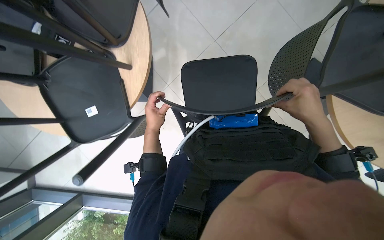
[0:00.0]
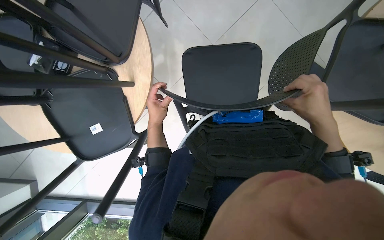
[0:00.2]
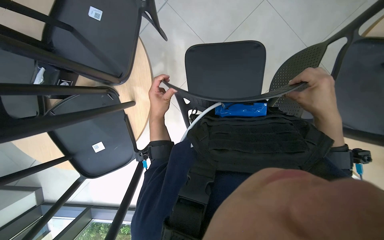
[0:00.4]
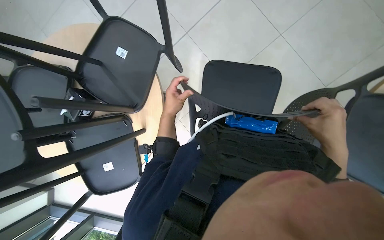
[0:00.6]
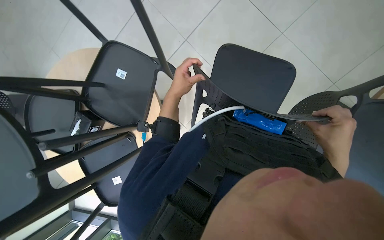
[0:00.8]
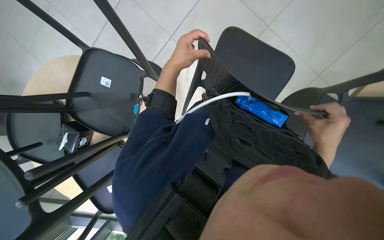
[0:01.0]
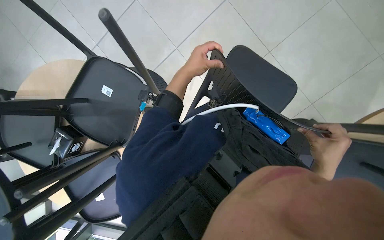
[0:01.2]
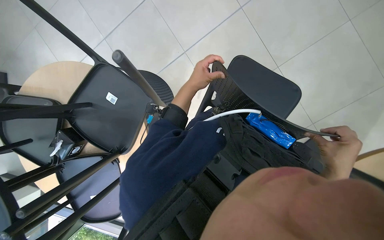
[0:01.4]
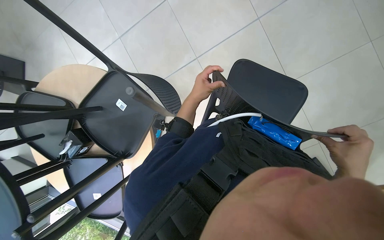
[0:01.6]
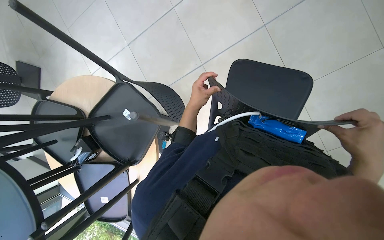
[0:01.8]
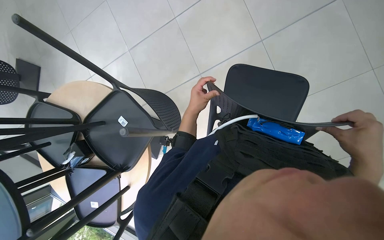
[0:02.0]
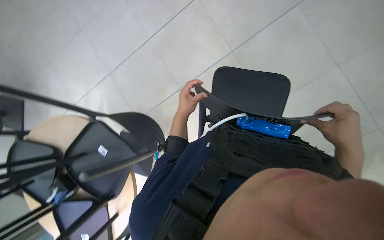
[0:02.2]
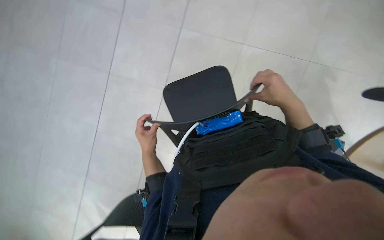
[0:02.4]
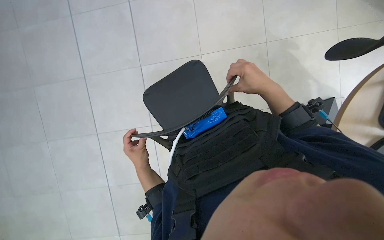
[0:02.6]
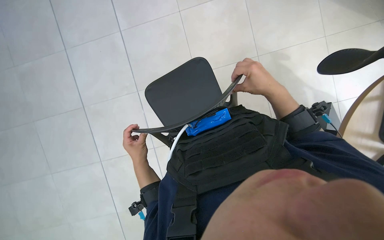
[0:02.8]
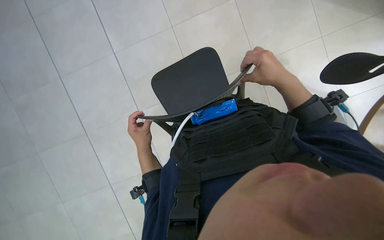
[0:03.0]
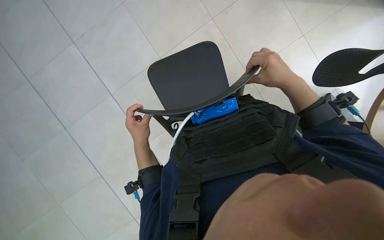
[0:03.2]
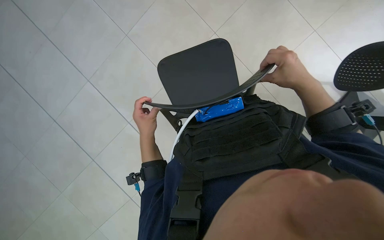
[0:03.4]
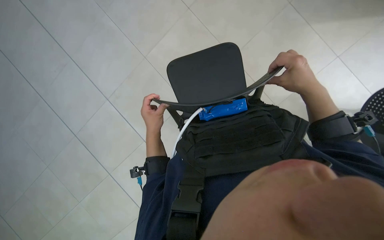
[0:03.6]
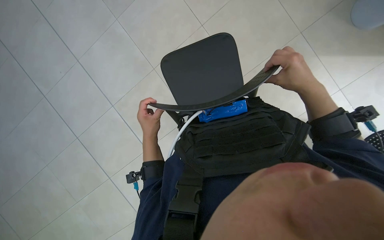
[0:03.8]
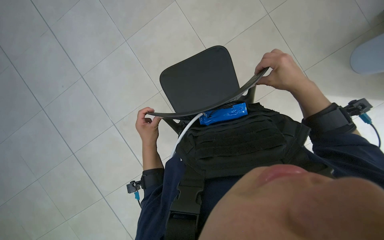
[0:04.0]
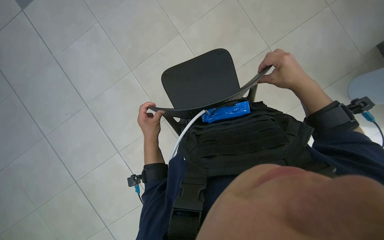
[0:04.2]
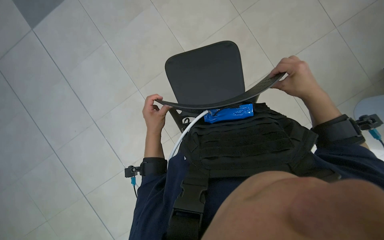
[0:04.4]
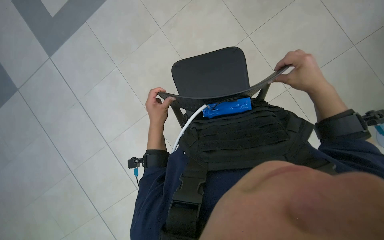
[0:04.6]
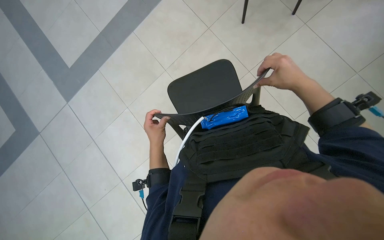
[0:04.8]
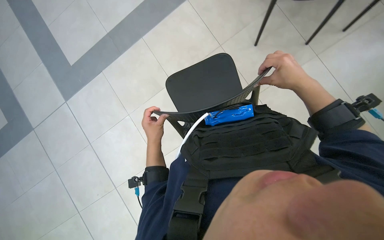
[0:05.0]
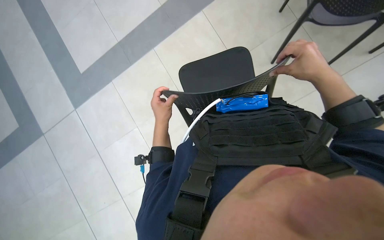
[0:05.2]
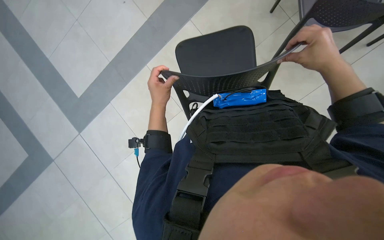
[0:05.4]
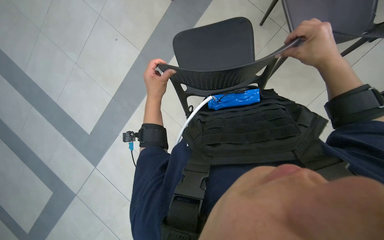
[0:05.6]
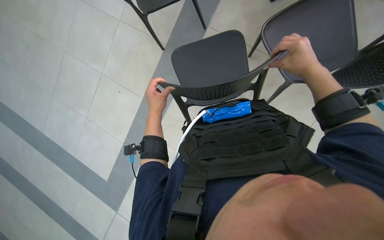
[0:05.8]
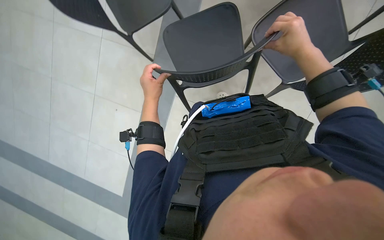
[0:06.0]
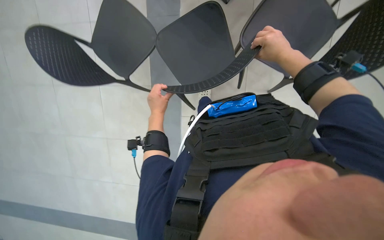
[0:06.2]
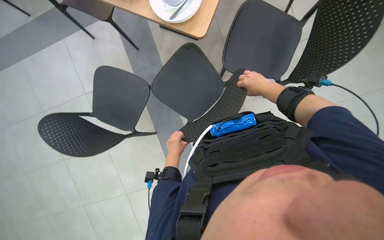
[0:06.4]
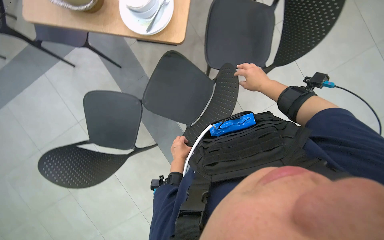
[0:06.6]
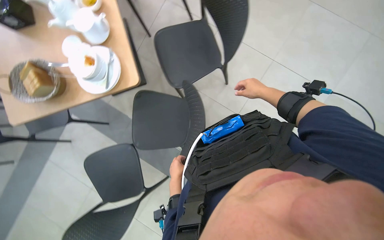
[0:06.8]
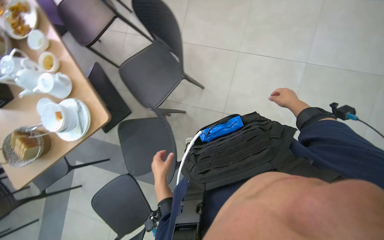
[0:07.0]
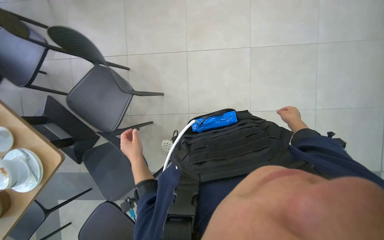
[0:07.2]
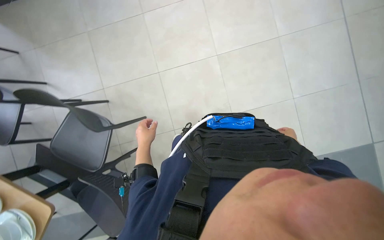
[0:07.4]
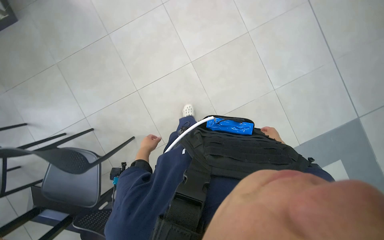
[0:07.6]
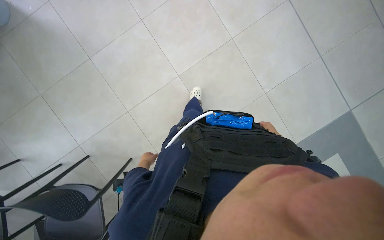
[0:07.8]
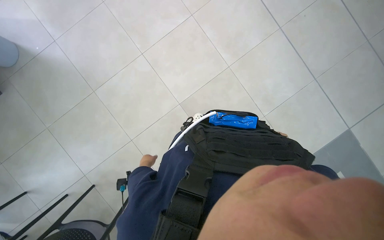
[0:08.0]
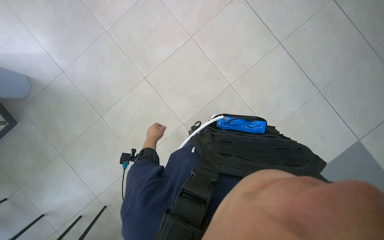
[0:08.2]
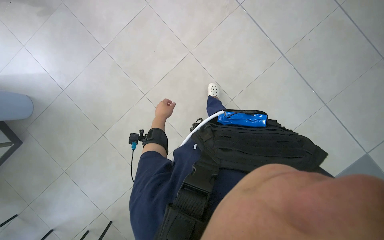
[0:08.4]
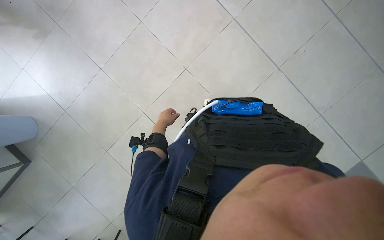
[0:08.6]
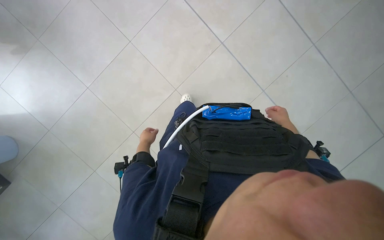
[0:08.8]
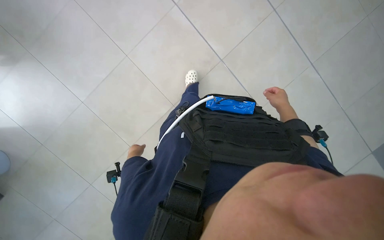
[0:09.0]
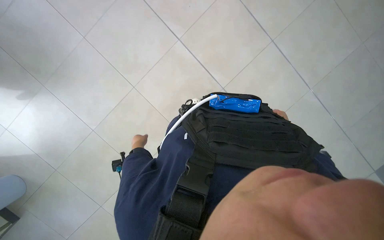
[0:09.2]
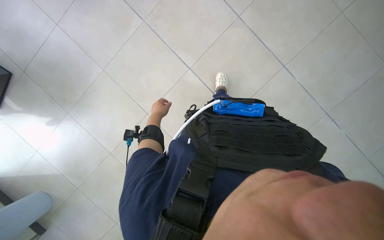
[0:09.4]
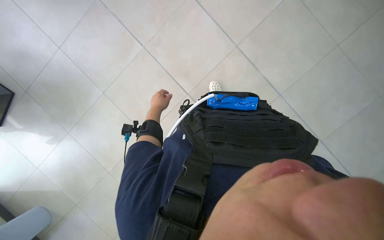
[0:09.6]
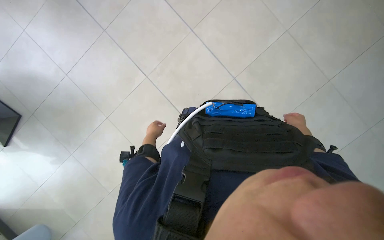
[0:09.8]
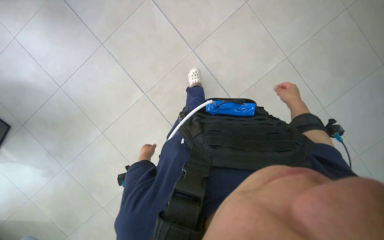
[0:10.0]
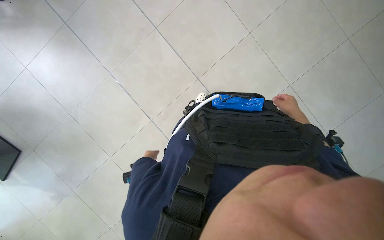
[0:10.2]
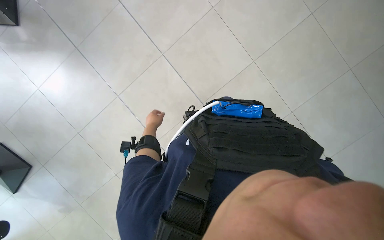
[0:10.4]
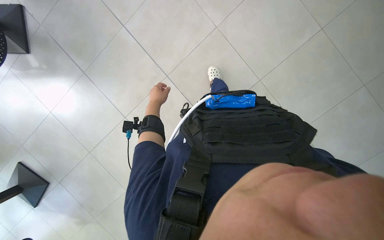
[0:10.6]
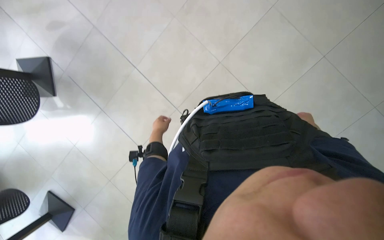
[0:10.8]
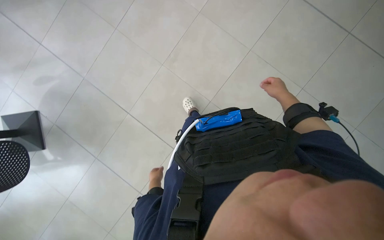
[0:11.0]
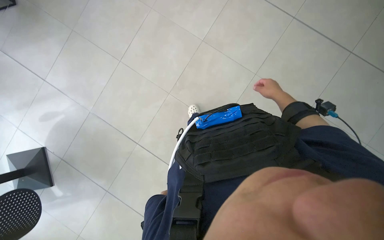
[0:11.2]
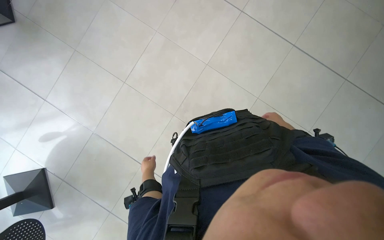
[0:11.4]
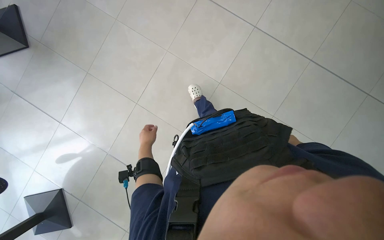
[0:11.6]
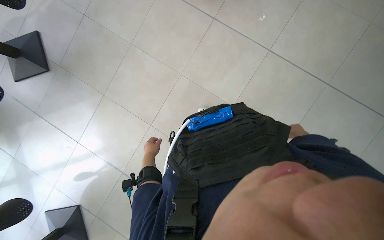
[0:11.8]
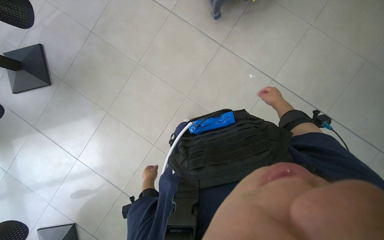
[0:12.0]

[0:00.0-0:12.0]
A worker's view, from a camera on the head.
Job: organizing items.
The whole recording: Lifting chairs onto tables. The worker lifts chairs and places them onto tables.
0:01.6 to 0:03.0: The head rotates approximately 45 degrees to the right.
0:03.0 to 0:04.4: The hands make small movements and keep their place.
0:06.0 to 0:07.6: The camera is carried about 60 cm. The view tips upward by about 15 degrees. The scene rotates counterclockwise by about 55 degrees.
0:07.6 to 0:09.0: The camera is carried approximately 60 cm. The wearer looks roughly 15 degrees further upward.
0:09.0 to 0:10.4: The head travels approximately 1 m. The view tips upward by roughly 10 degrees.
0:10.4 to 0:12.0: The wearer moves about 1 m. The view tilts some 25 degrees upward.

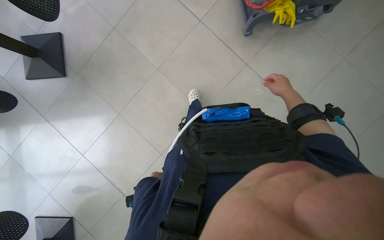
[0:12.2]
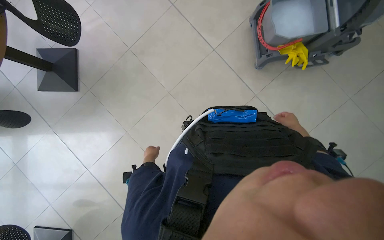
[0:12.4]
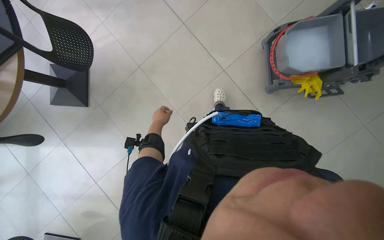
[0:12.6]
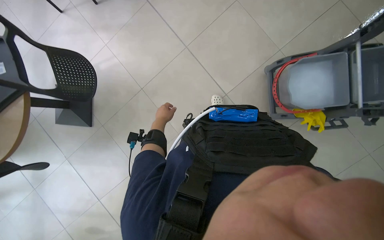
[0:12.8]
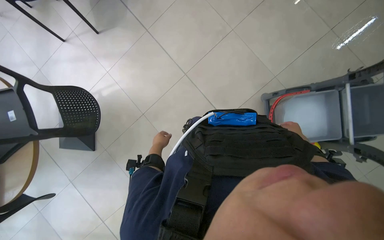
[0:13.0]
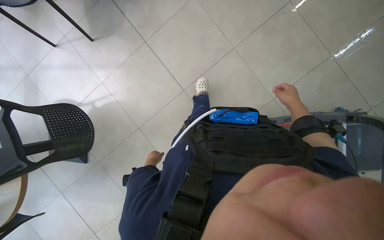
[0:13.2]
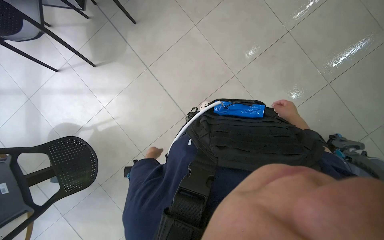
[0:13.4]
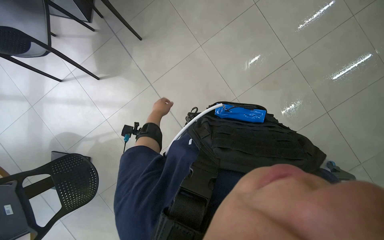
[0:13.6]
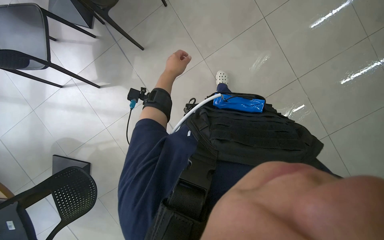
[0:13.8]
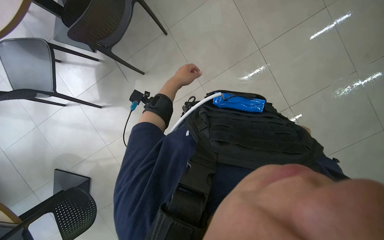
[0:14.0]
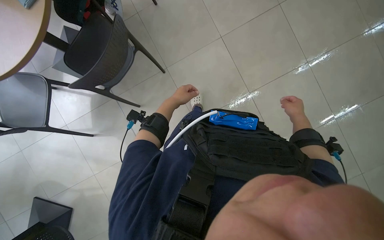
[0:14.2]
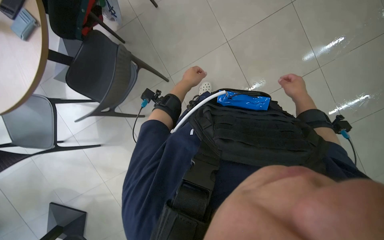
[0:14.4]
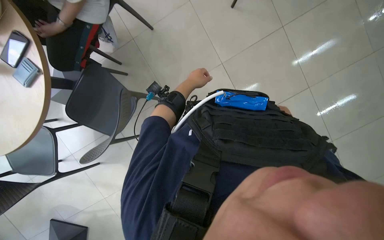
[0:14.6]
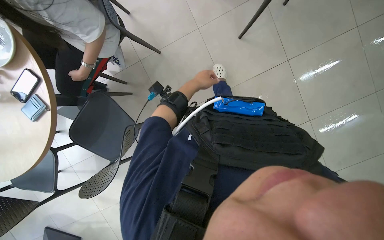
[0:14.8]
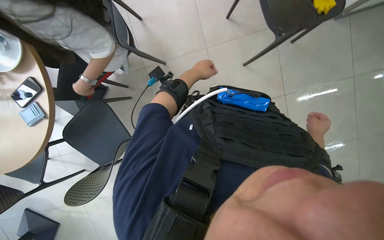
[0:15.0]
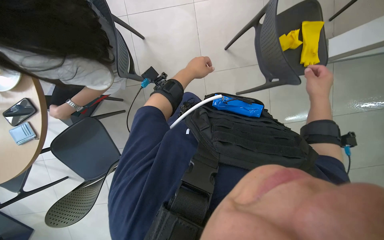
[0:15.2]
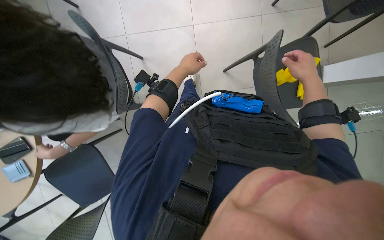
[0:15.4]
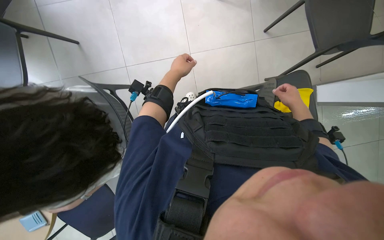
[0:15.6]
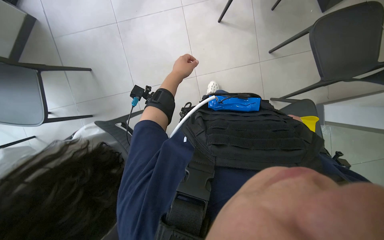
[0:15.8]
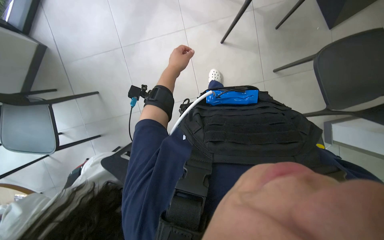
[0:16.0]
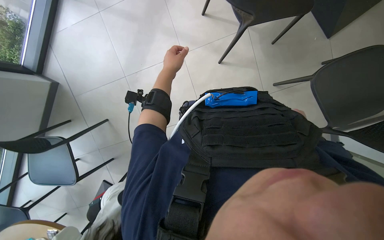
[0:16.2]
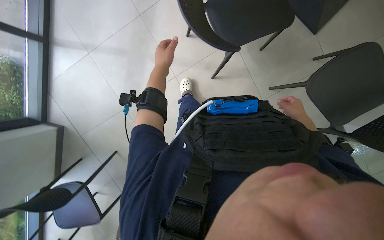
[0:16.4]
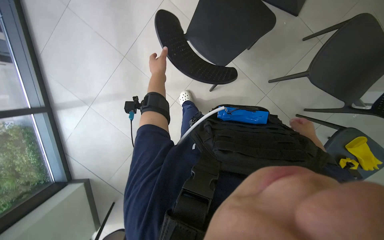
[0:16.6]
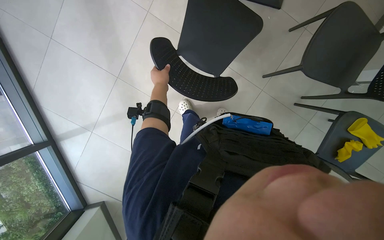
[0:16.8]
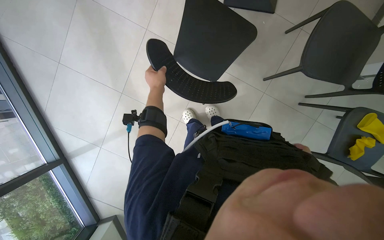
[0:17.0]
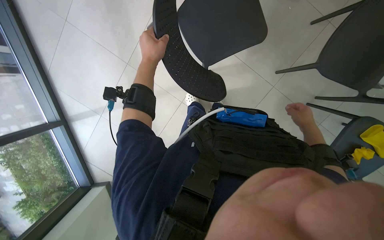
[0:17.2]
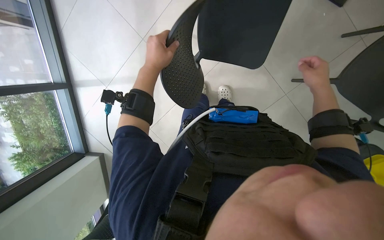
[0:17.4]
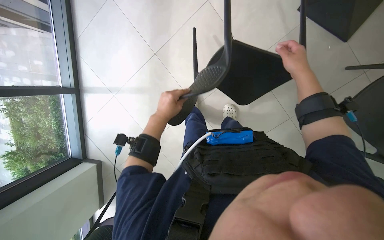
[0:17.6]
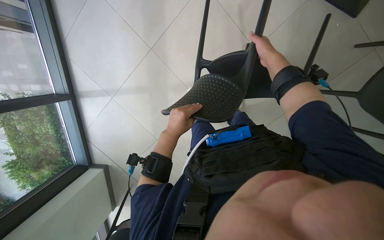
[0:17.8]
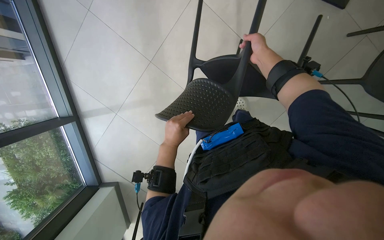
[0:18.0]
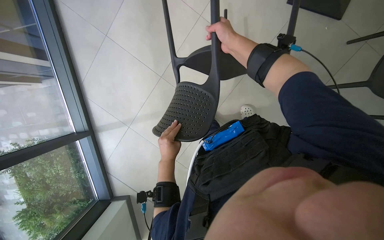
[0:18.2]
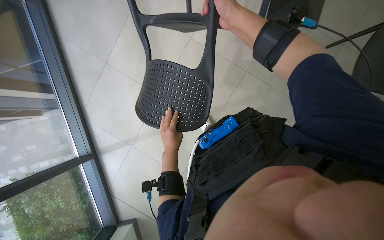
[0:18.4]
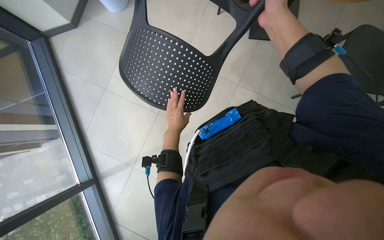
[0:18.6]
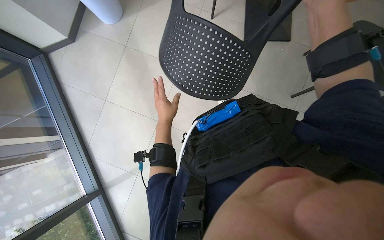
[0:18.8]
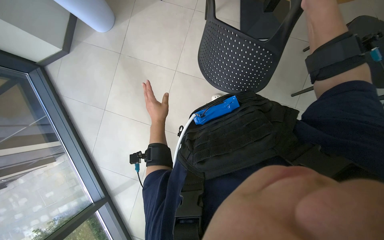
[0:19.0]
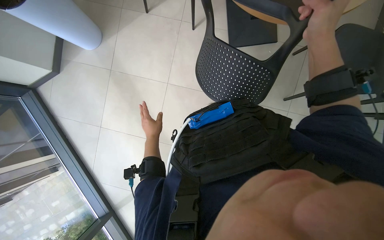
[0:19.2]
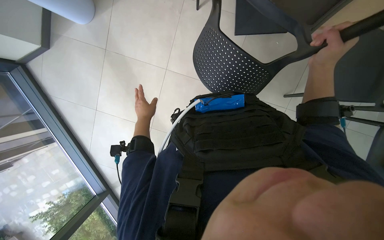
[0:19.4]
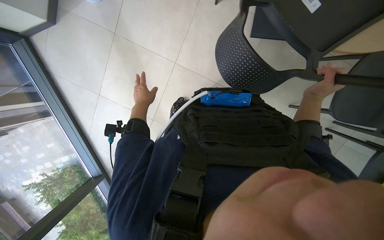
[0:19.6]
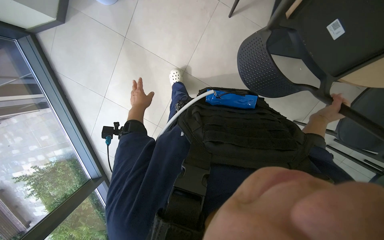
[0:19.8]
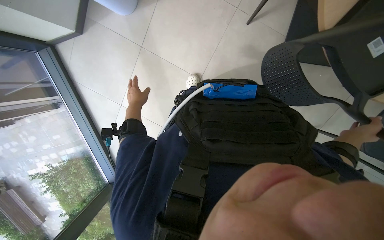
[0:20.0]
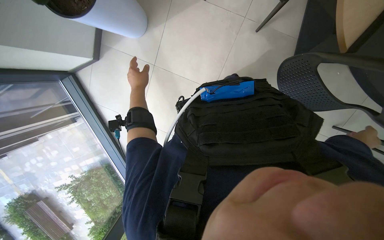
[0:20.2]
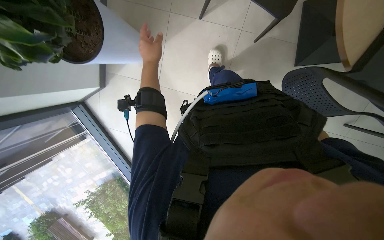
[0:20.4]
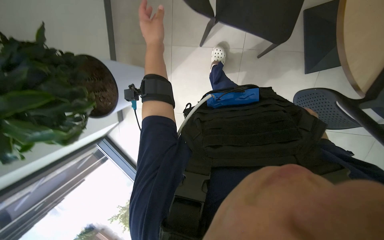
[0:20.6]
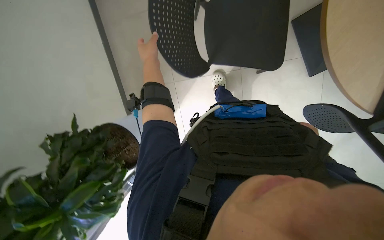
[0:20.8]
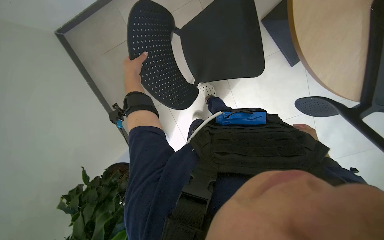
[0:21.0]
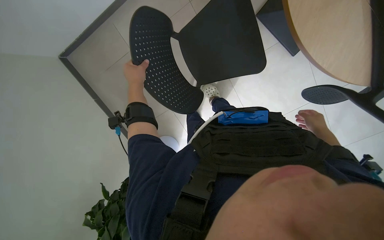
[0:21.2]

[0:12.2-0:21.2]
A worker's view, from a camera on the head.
Job: organizing items.
The whole recording: Lifting chairs onto tables. The worker lifts chairs and places them onto tables.
0:12.2 to 0:13.8: The wearer moves approximately 1.5 m.
0:15.2 to 0:16.6: The wearer moves roughly 1.5 m. Everything in view rotates about 40 degrees counterclockwise.
0:18.2 to 0:19.8: The view tilts some 15 degrees upward. The left hand shifts about 30 cm up the picture, farther from the camera and to the left, while the right hand travels to the right and down the picture by about 40 cm.
